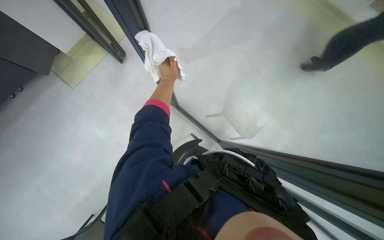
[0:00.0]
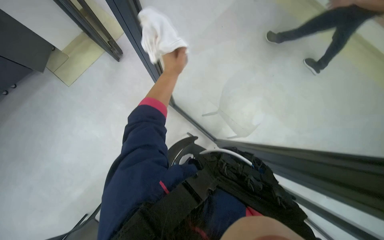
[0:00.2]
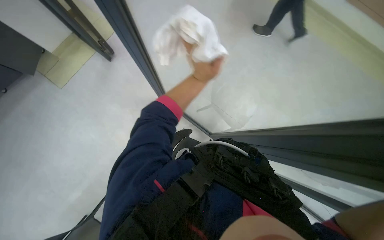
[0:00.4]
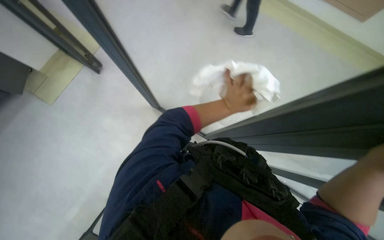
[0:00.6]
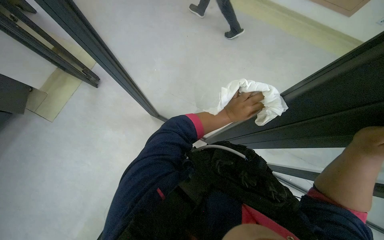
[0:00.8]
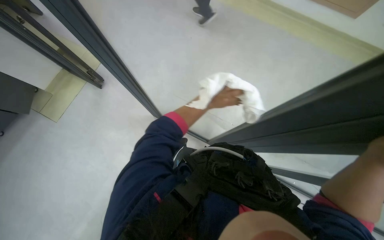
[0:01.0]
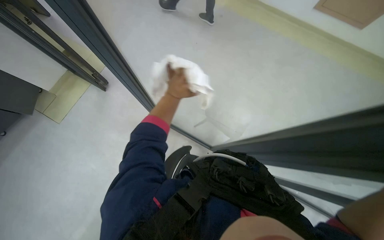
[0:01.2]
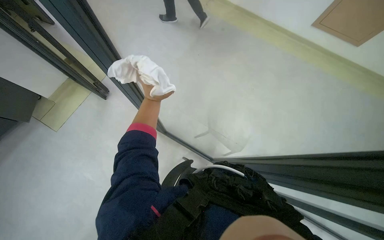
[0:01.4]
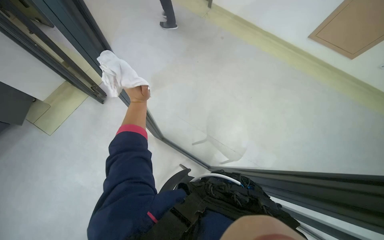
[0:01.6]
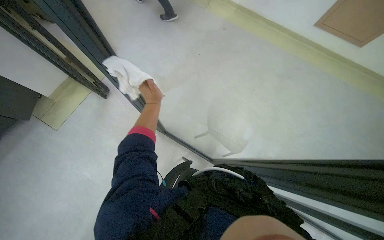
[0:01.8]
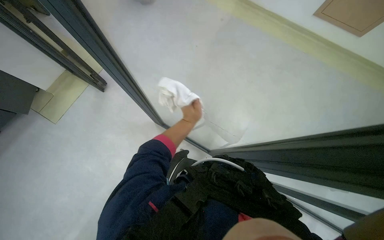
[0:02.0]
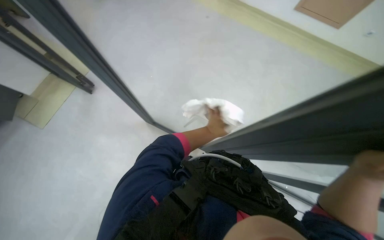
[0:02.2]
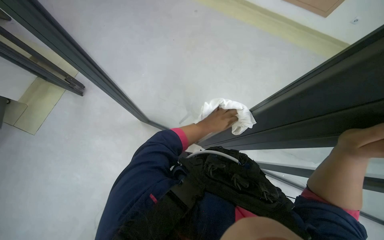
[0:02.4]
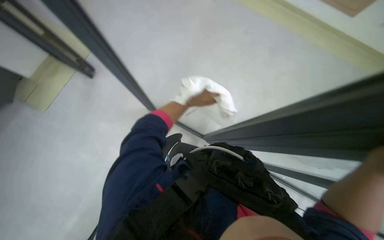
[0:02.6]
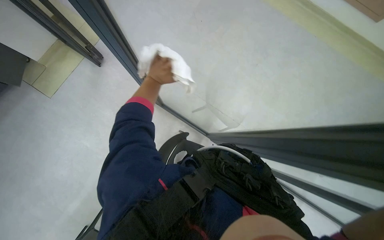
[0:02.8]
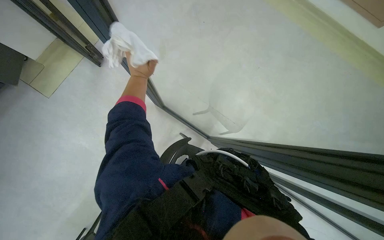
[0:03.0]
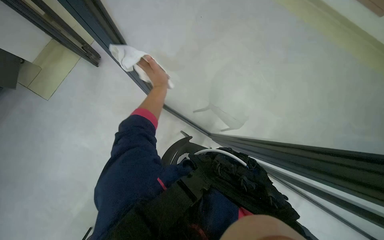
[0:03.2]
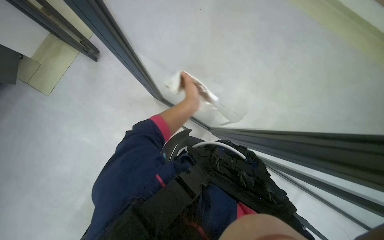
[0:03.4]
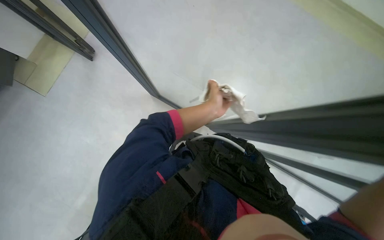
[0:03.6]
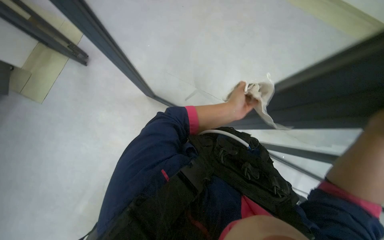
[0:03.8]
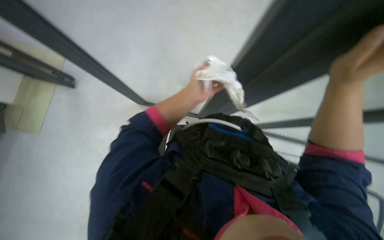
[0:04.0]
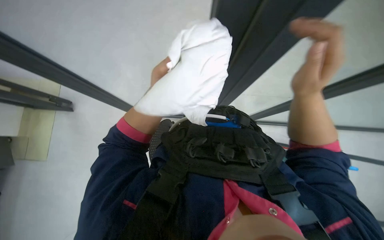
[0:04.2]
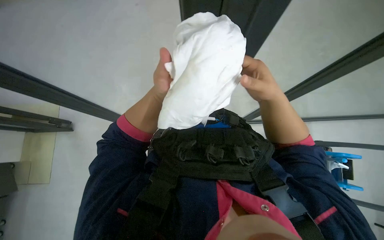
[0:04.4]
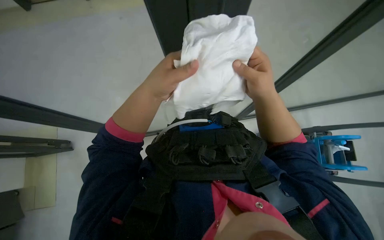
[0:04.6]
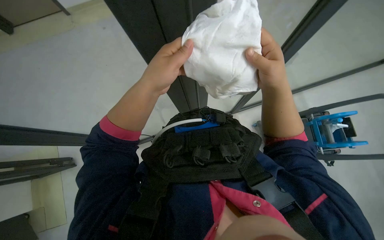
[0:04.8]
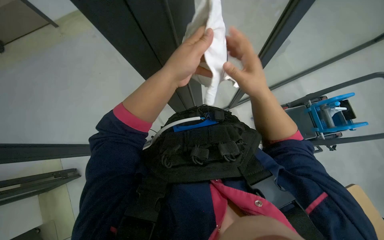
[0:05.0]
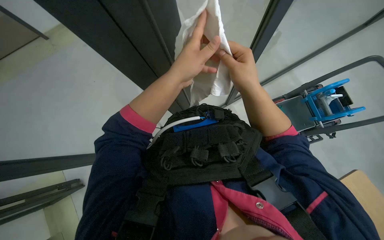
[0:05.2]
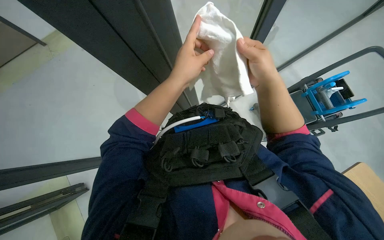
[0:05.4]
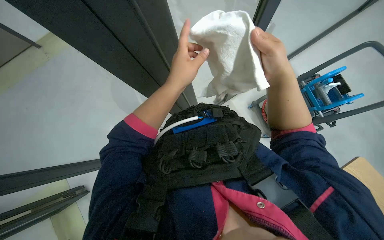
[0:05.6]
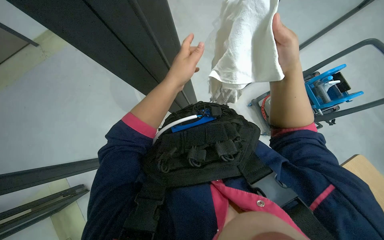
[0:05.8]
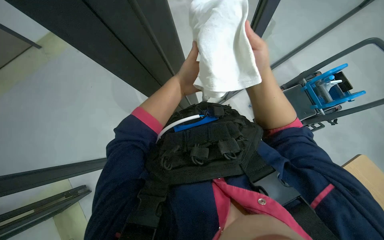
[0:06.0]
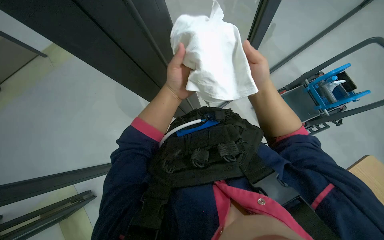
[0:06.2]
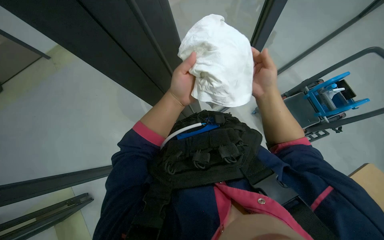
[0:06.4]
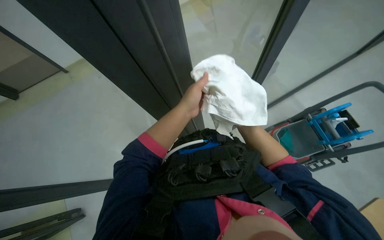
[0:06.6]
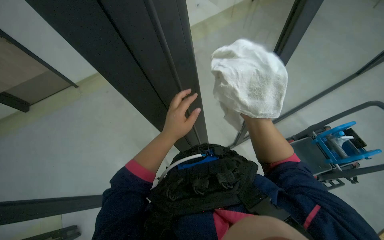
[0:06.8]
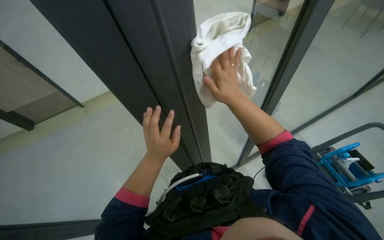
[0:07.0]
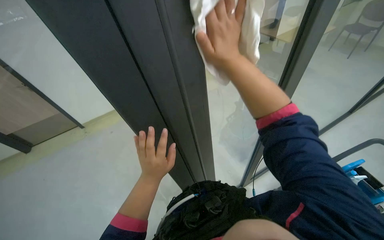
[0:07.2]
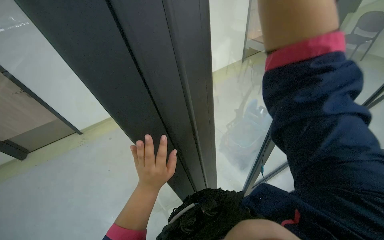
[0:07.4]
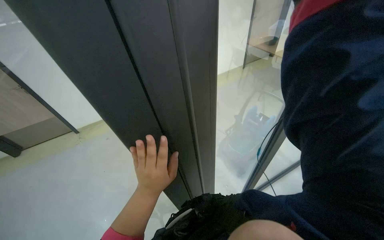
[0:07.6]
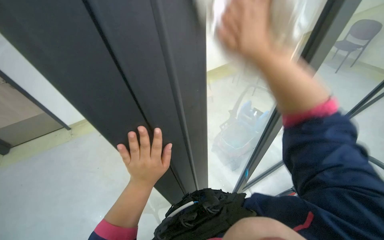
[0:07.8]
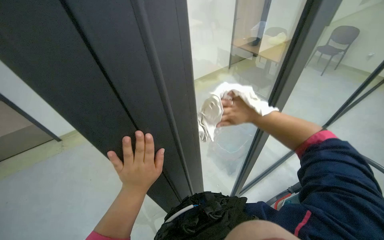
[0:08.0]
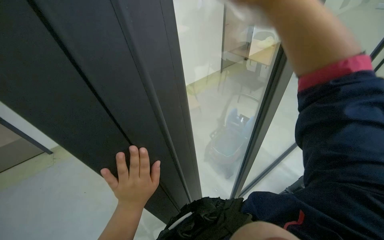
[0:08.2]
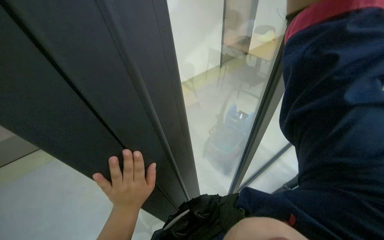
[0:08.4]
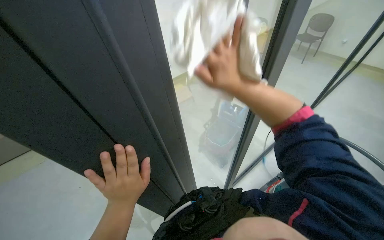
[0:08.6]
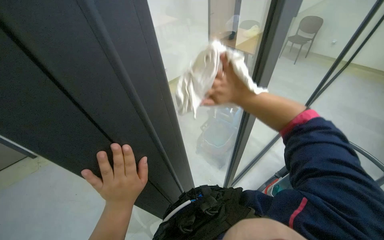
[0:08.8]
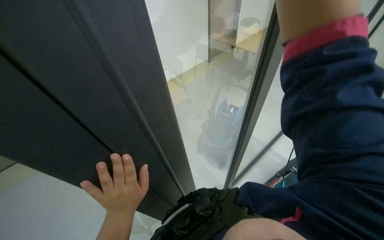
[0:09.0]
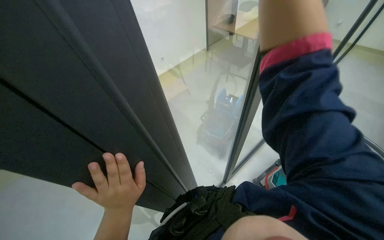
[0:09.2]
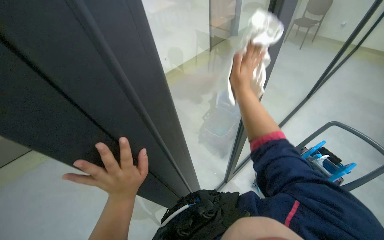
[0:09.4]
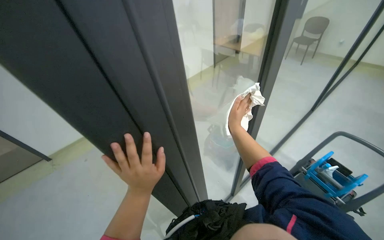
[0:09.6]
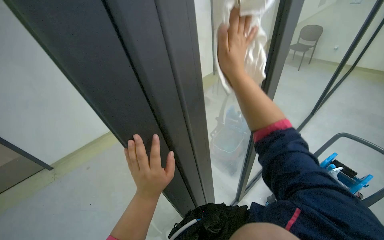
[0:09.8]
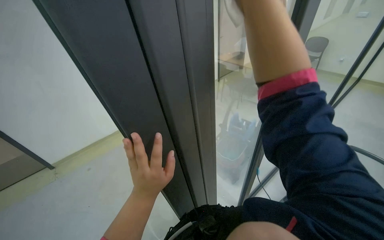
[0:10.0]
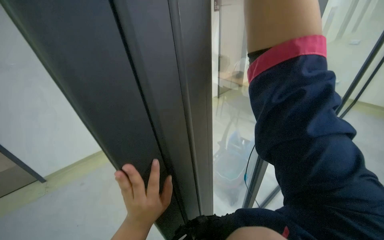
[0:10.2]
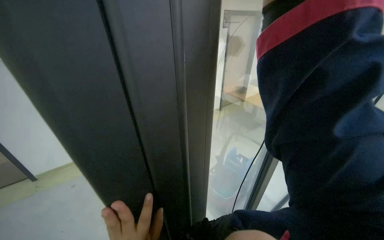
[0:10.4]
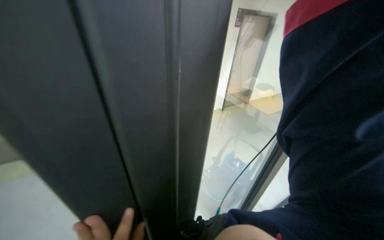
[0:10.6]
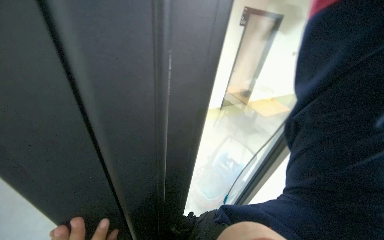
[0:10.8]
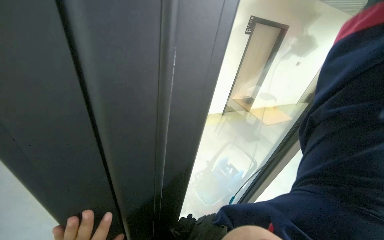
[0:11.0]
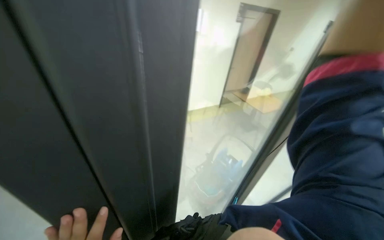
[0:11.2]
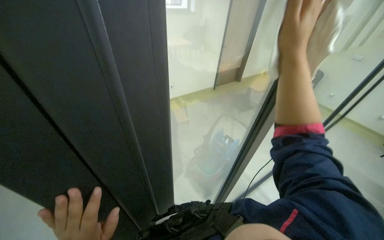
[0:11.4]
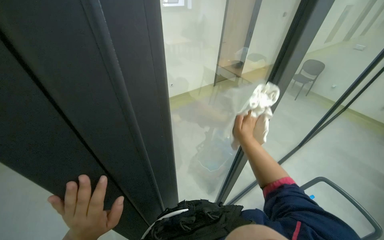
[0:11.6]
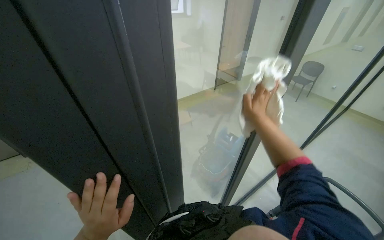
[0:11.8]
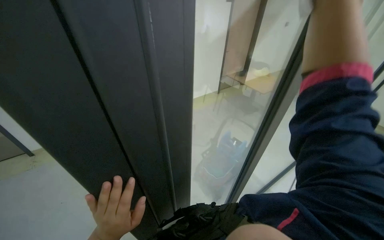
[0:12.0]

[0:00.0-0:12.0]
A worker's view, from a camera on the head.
Job: cleaning windows.
The whole recording: Cleaning glass partition. The worker wrings a cloth, then uses it and a spray bottle to clean the glass partition and nearby chairs.
0:01.6 to 0:03.0: The left hand travels to the right and back again, about 30 cm each way.
0:03.0 to 0:04.4: The scene rotates counterclockwise by approximately 40 degrees.
0:04.4 to 0:06.0: The camera pitches downward, by approximately 15 degrees. The left hand is displaced to the right by roughly 15 cm, and goes nearer to the camera and returns, approximately 15 cm each way.
0:06.0 to 0:07.6: The view tips upward by approximately 40 degrees.
0:07.6 to 0:09.0: The wearer looks roughly 15 degrees further to the right.
0:09.0 to 0:10.4: The view tips upward by about 20 degrees.

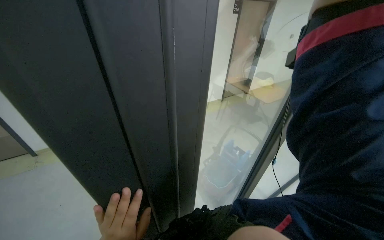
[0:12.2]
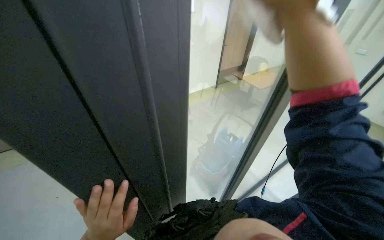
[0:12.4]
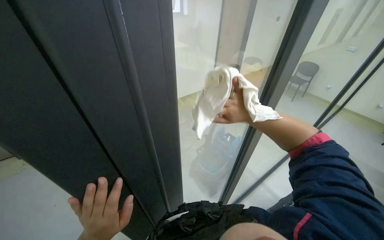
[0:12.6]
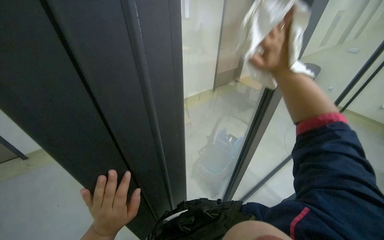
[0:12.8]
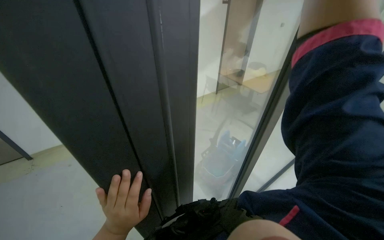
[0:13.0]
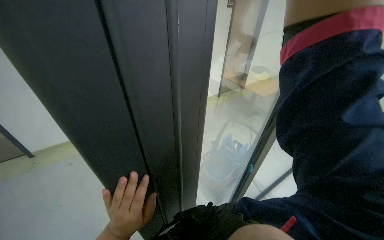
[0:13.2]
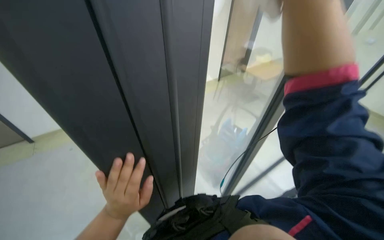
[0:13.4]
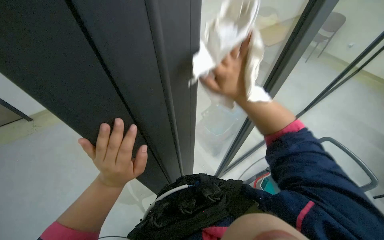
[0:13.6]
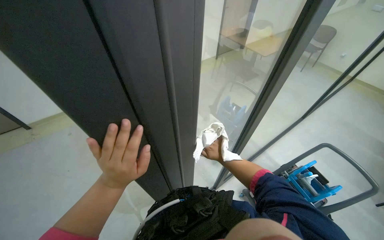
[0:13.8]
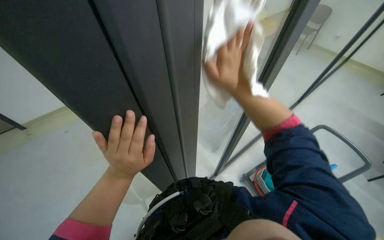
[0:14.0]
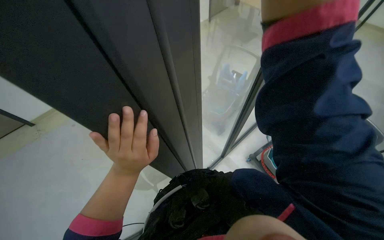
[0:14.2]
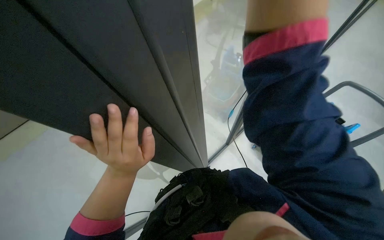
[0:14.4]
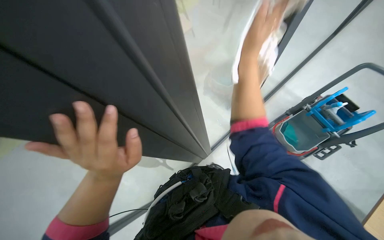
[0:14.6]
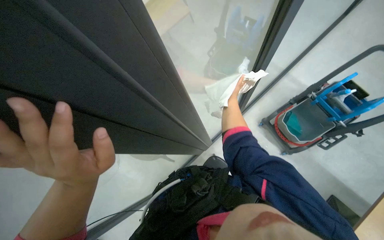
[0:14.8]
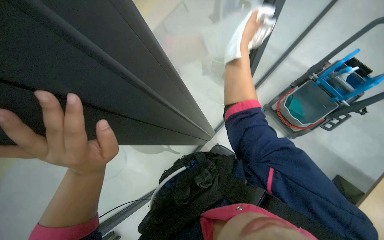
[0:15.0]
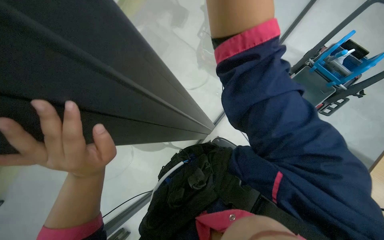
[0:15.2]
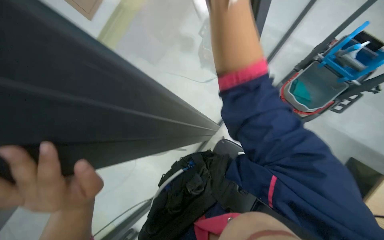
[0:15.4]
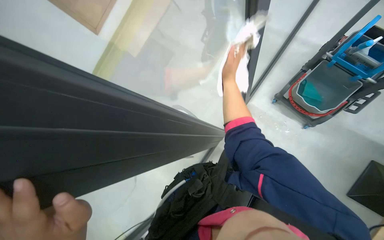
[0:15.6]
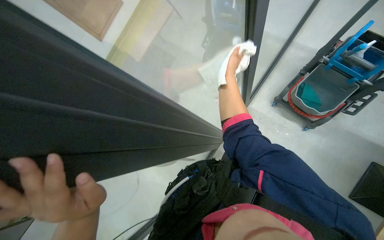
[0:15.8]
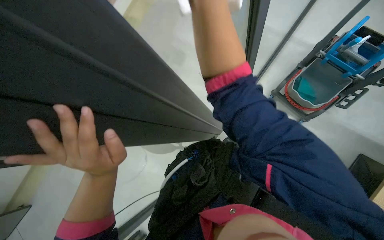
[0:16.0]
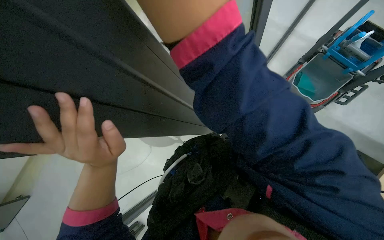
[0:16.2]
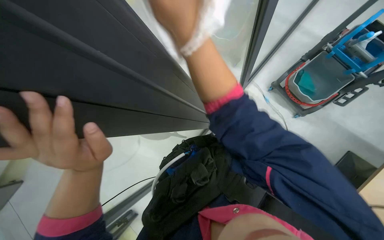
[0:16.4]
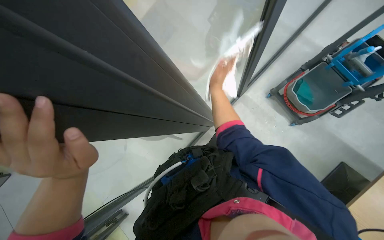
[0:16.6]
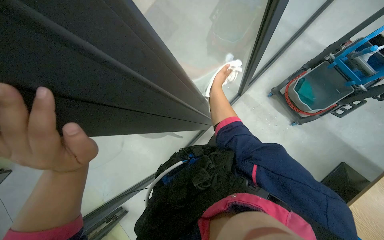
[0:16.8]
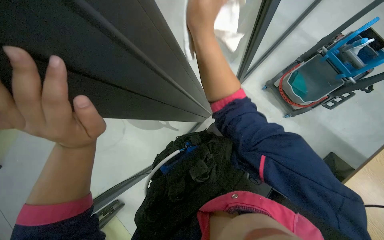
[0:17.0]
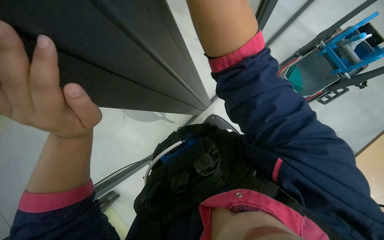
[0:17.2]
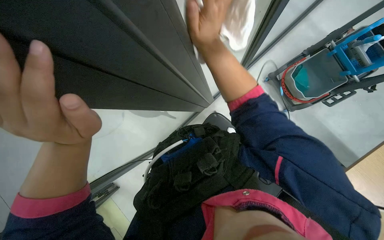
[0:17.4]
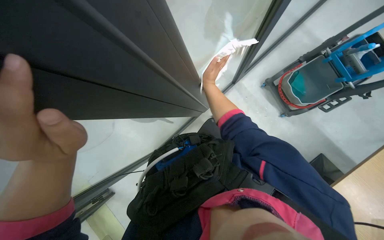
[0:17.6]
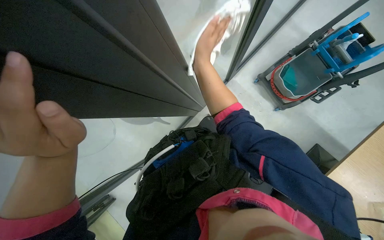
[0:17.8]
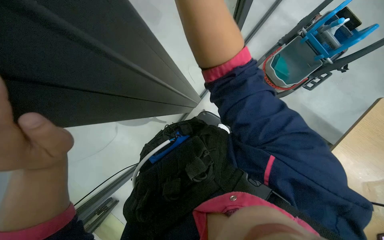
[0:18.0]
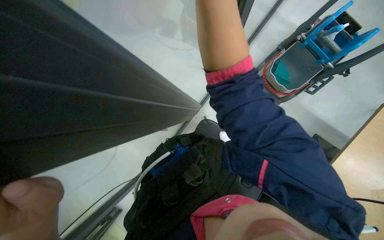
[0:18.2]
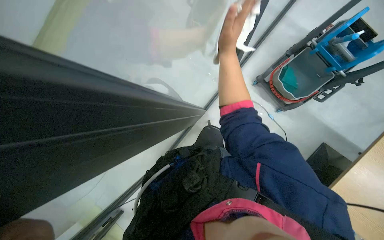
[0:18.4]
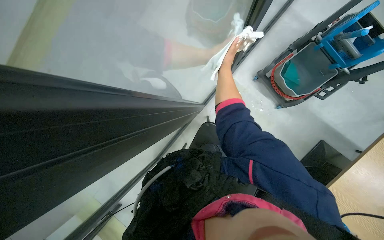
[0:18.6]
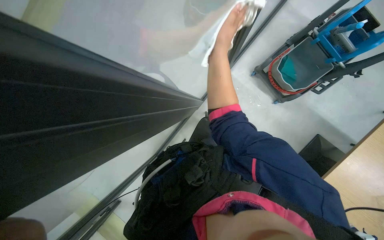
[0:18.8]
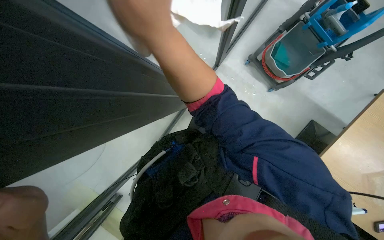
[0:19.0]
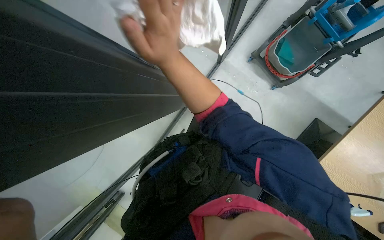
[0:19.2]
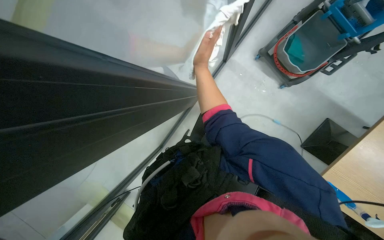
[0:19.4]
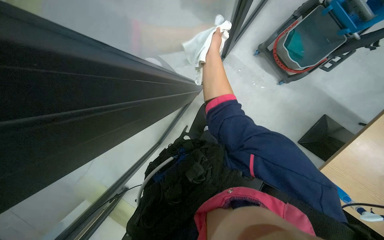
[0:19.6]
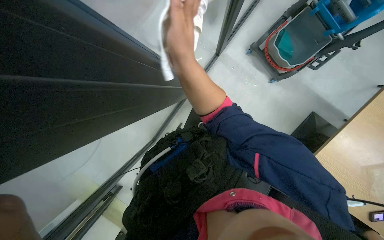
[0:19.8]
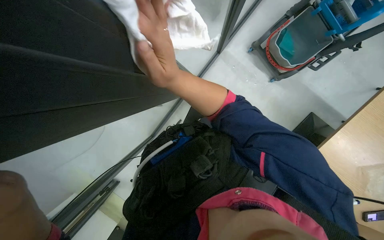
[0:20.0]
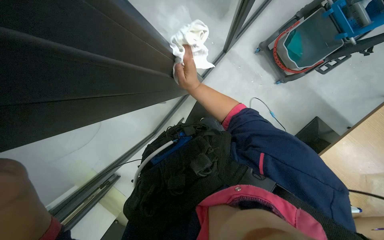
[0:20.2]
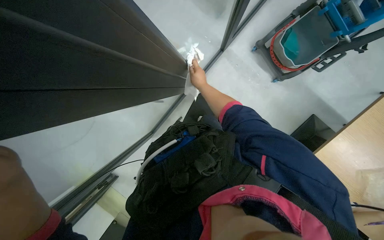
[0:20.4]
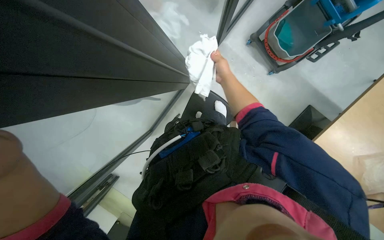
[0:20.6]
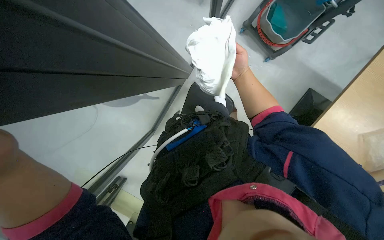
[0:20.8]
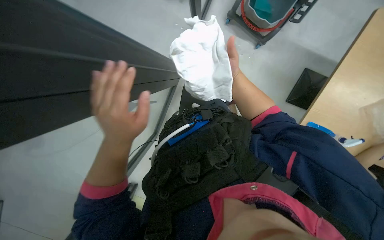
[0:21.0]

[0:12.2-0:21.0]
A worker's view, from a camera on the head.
Job: cleaning windows.
The whole recording: Cleaning glass partition. The worker wrings a cloth, then uses it and a spray bottle to clean the glass partition and nearby chairs.
0:12.2 to 0:13.6: The view tips downward by some 15 degrees. The right hand moves nearer and farther over roughly 20 cm, changing direction 2 times.
0:13.6 to 0:15.2: The camera pitches downward, by roughly 25 degrees. The right hand moves up and down the picture over about 40 cm, changing direction 3 times.
0:15.2 to 0:16.6: The right hand moves nearer and farther over roughly 15 cm, changing direction 2 times.
0:16.6 to 0:18.0: The right hand swings nearer and farther, some 30 cm each way, with 3 reversals.
0:18.0 to 0:19.6: The right hand goes nearer and farther, approximately 25 cm each way, reversing 2 times.
0:19.6 to 0:21.0: The right hand swings nearer and farther, roughly 25 cm each way, with 2 reversals.
